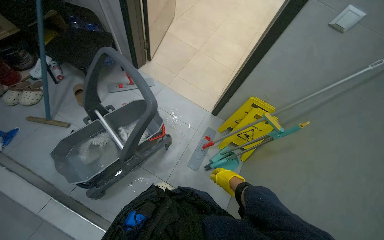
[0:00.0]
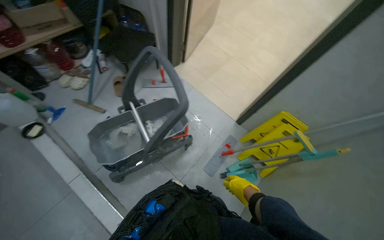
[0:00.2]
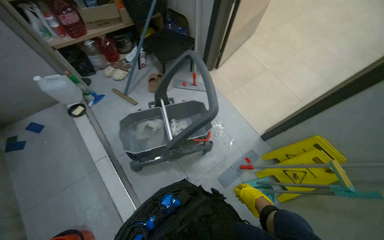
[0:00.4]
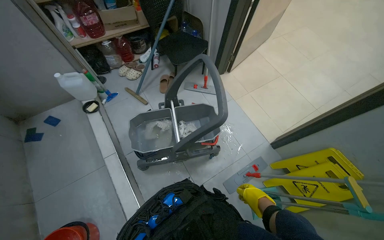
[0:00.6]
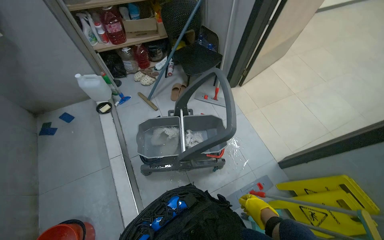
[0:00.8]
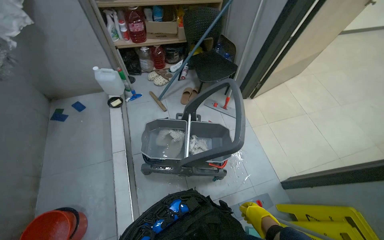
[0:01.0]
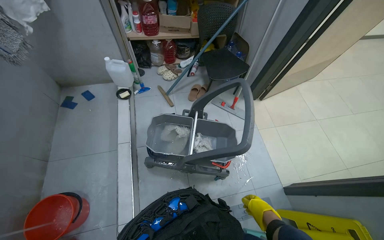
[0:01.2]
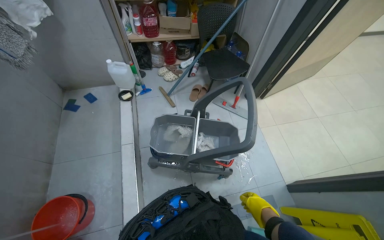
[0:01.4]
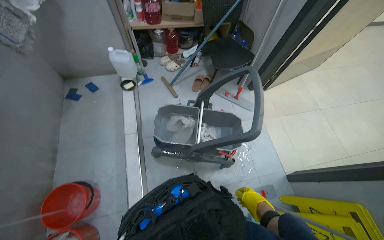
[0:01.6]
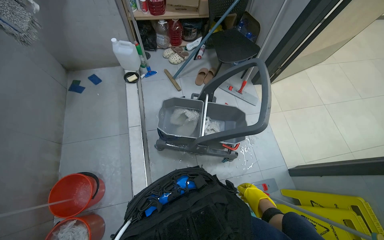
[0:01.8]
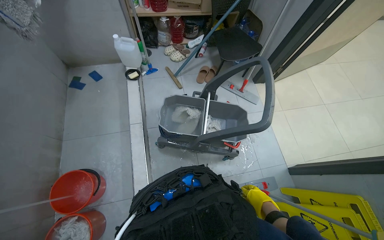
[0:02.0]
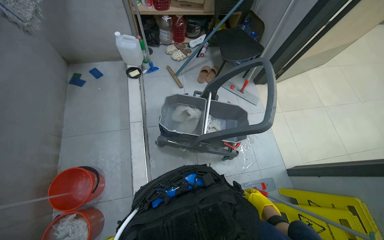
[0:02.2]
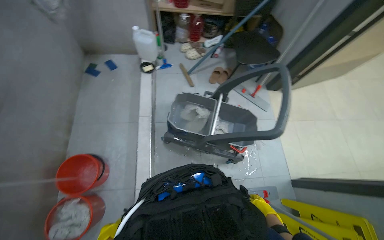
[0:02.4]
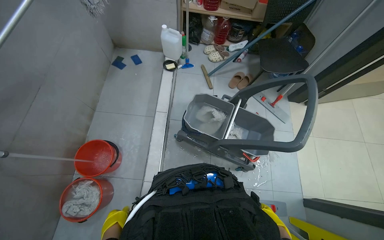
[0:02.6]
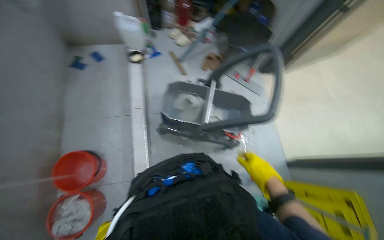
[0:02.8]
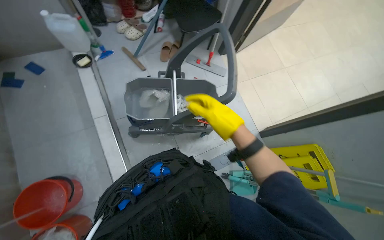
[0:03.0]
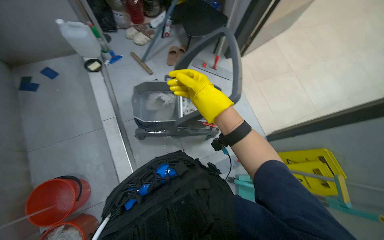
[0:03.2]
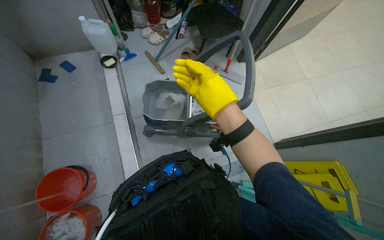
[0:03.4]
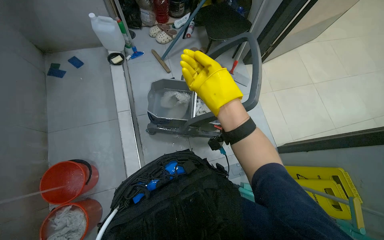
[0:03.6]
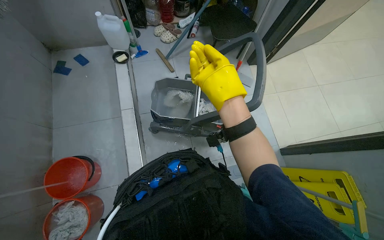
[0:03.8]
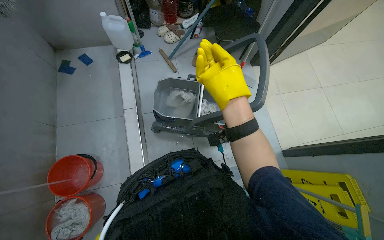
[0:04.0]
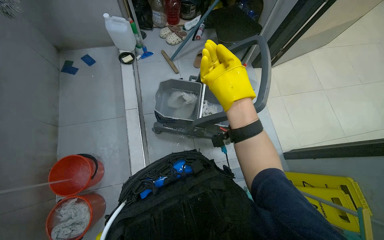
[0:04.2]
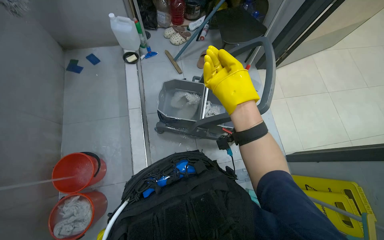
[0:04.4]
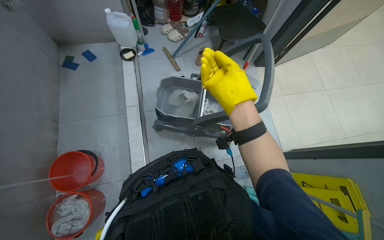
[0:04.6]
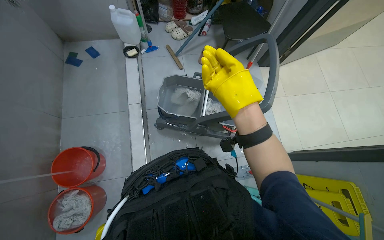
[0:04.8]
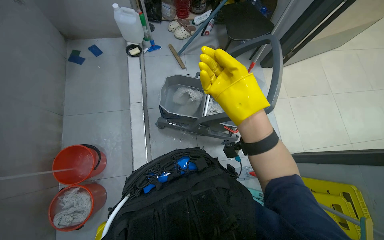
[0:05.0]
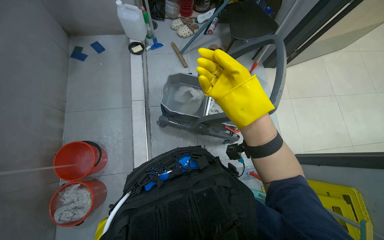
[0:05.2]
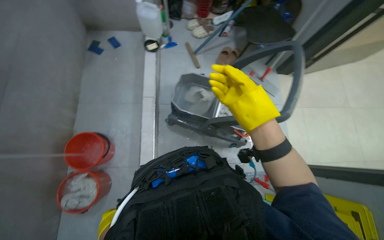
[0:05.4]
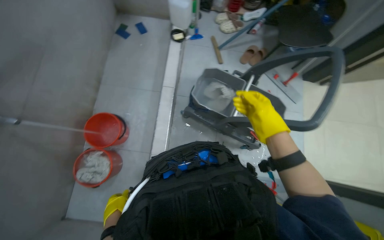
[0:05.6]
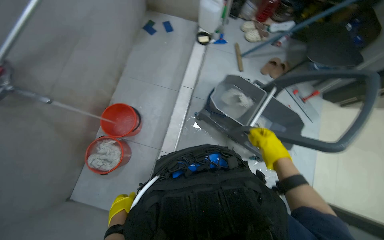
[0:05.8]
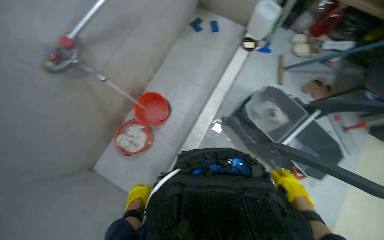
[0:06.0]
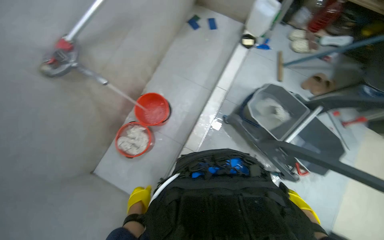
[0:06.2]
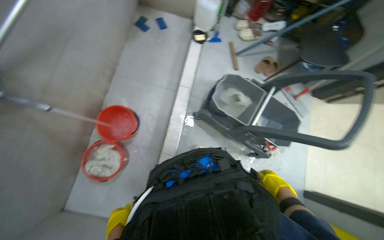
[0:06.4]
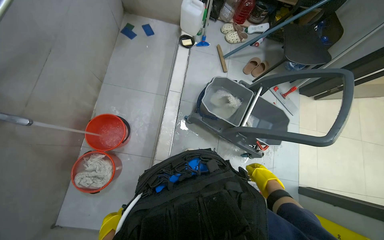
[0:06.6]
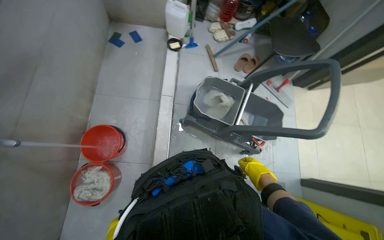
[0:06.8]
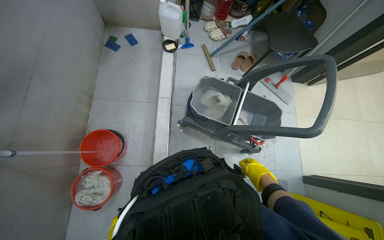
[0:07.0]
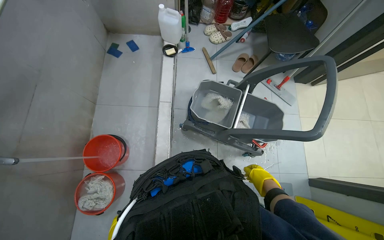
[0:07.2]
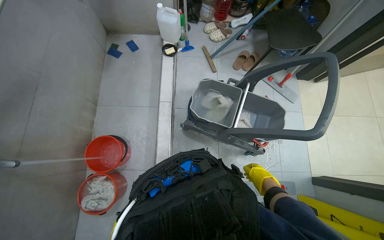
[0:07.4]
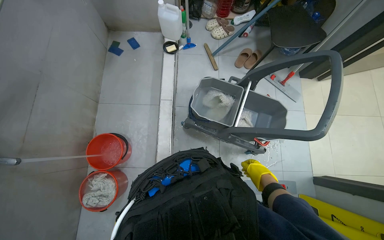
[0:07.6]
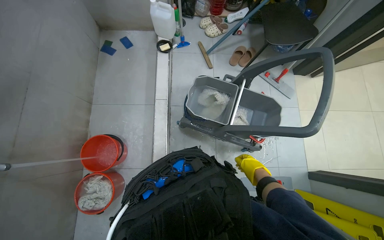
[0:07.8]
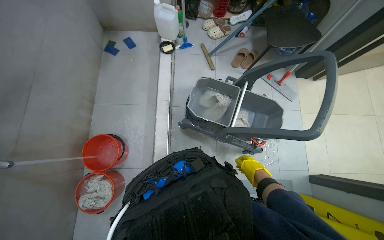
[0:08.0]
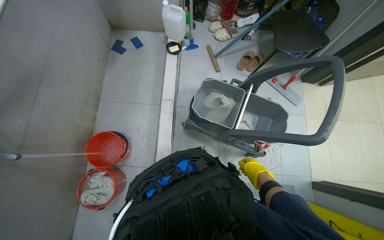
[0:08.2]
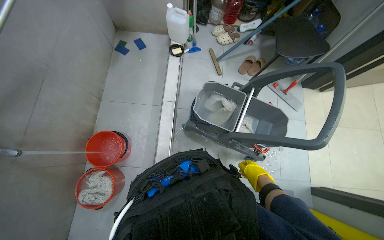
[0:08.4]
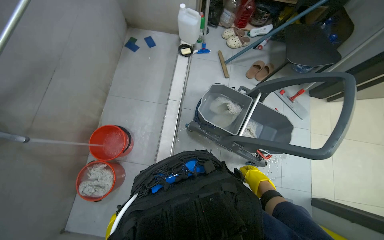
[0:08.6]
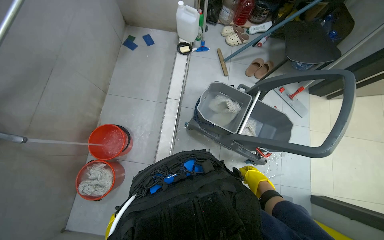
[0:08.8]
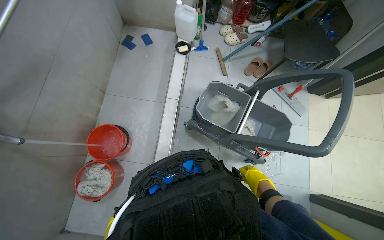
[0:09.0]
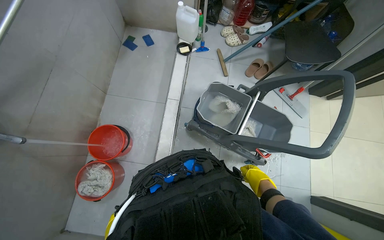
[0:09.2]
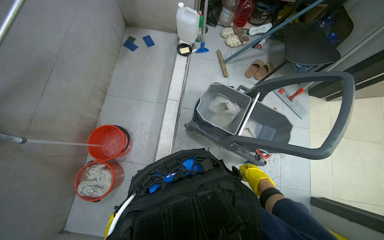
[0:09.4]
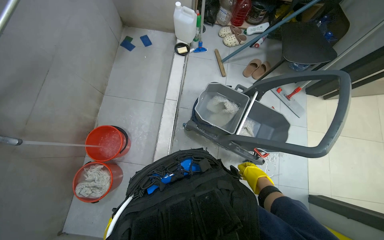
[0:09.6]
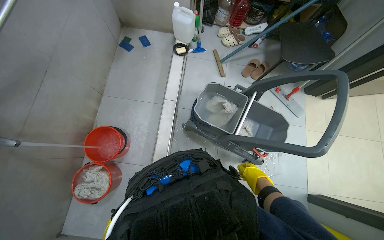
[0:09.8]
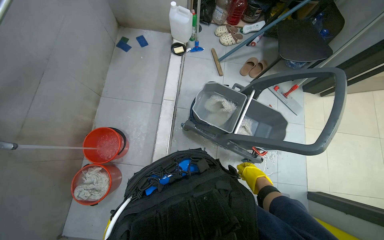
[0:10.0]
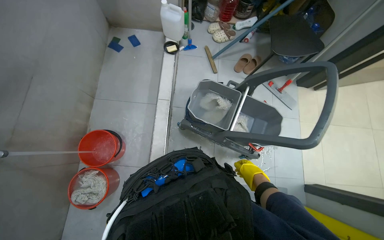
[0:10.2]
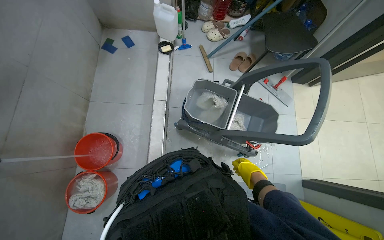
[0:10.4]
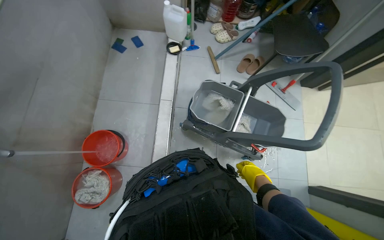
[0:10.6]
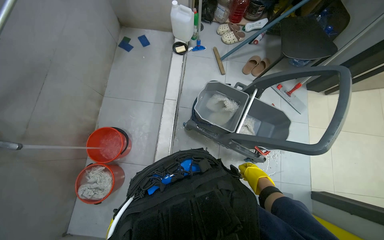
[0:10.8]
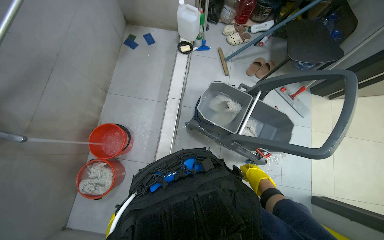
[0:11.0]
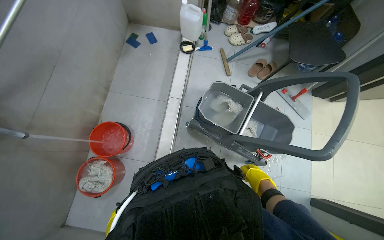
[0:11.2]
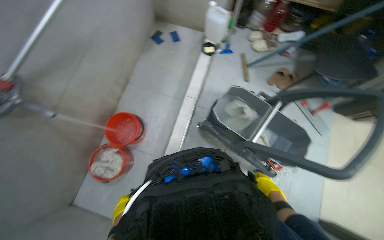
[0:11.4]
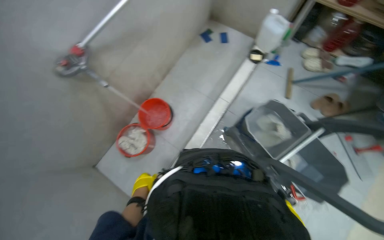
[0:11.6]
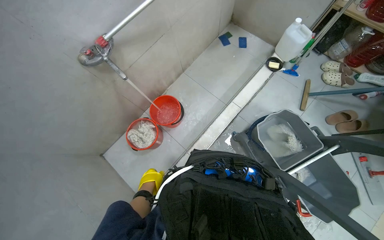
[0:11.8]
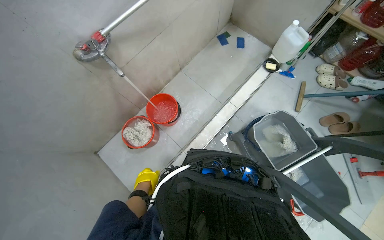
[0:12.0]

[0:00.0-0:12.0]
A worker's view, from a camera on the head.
Job: preparing cleaning supplies.
The whole recording: Filling buckets and rinsing cleaning items. The worker fills multiple buckets with water and rinses various cleaning cloths and mop heads under a faucet.
0.0 to 1.6 s: The head rotates roughly 50 degrees to the left.
1.6 to 3.0 s: The right hand shifts about 20 cm up the picture and nearer to the camera.
3.0 to 4.4 s: The right hand shifts approximately 10 cm up the picture.
4.4 to 6.0 s: The head turns to the left by about 40 degrees.
6.0 to 7.6 s: The scene rotates counterclockwise by roughly 30 degrees.
10.4 to 12.0 s: The wearer looks about 40 degrees further to the left.

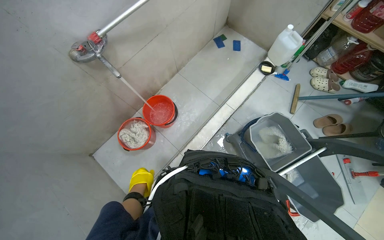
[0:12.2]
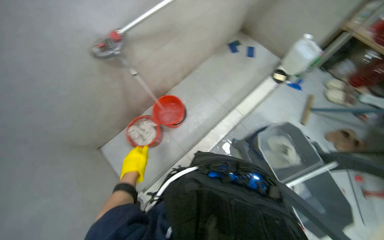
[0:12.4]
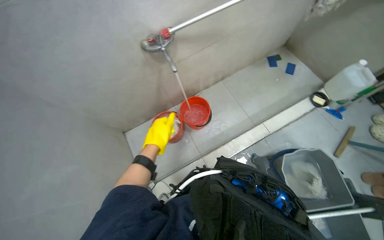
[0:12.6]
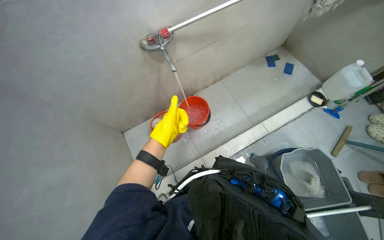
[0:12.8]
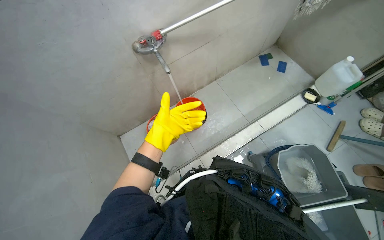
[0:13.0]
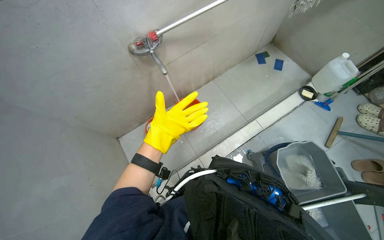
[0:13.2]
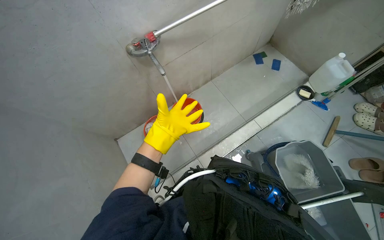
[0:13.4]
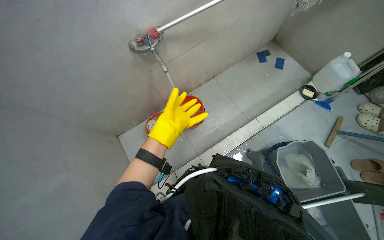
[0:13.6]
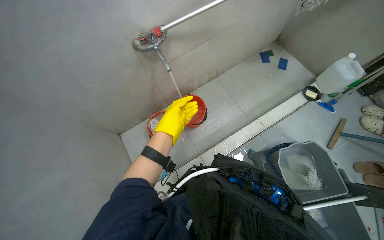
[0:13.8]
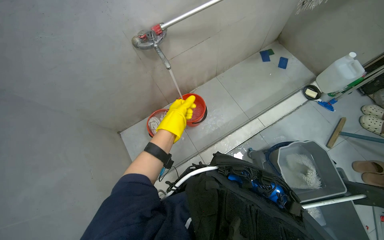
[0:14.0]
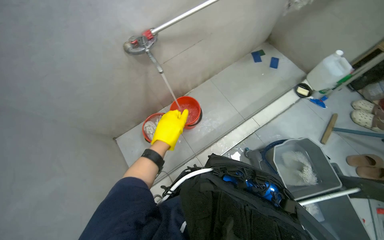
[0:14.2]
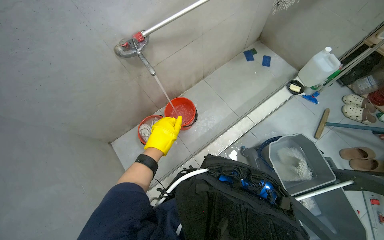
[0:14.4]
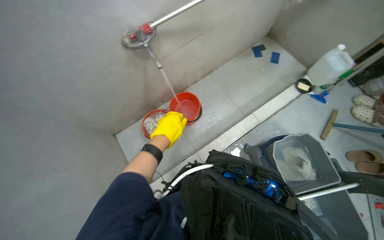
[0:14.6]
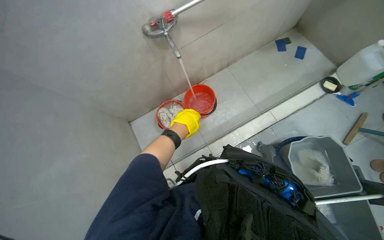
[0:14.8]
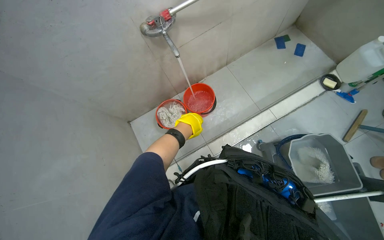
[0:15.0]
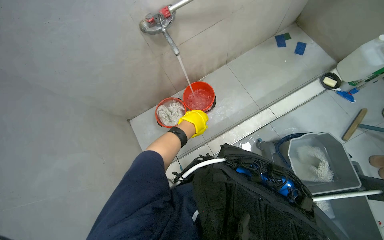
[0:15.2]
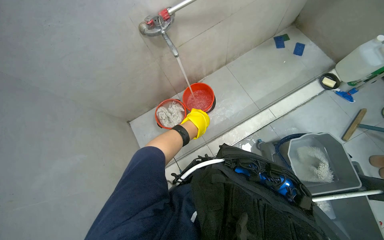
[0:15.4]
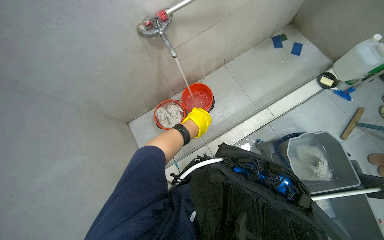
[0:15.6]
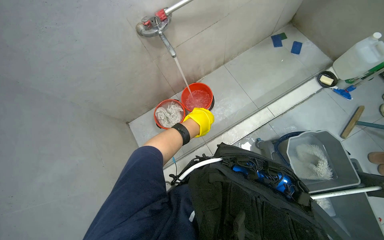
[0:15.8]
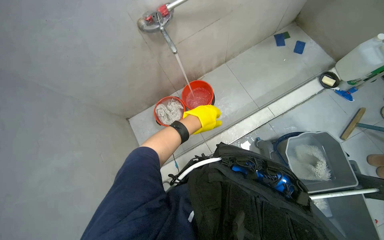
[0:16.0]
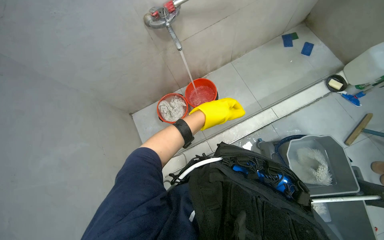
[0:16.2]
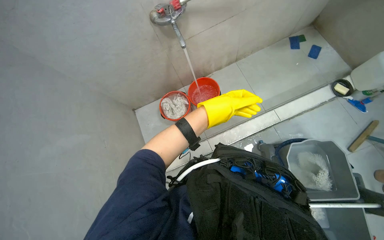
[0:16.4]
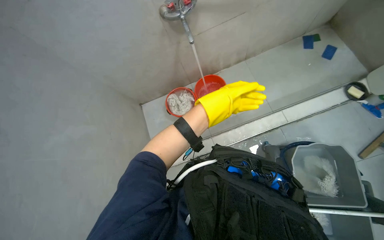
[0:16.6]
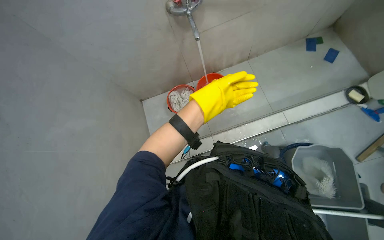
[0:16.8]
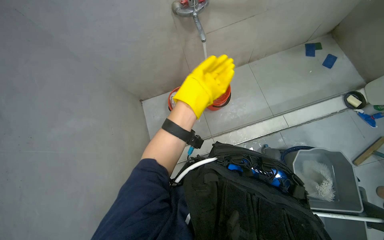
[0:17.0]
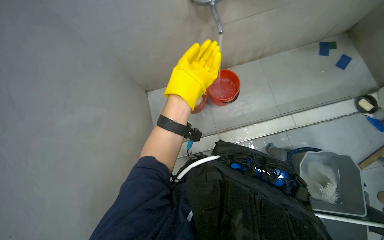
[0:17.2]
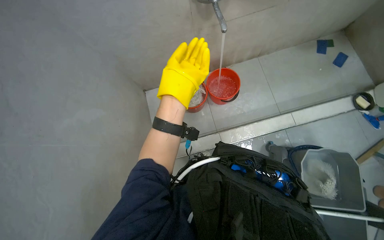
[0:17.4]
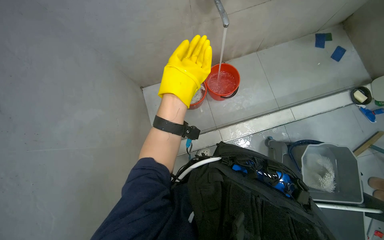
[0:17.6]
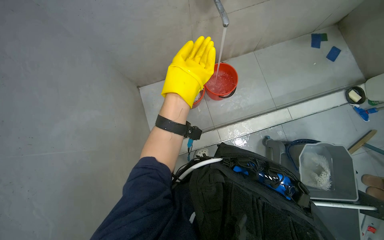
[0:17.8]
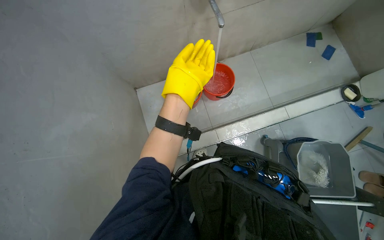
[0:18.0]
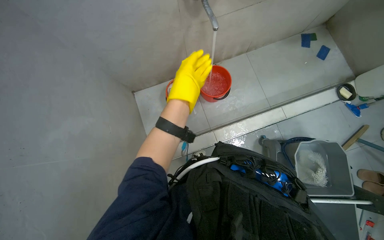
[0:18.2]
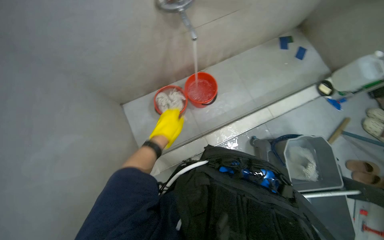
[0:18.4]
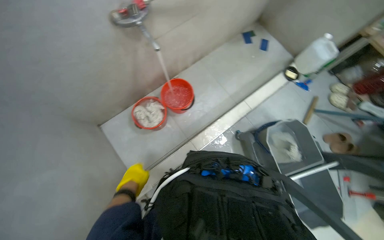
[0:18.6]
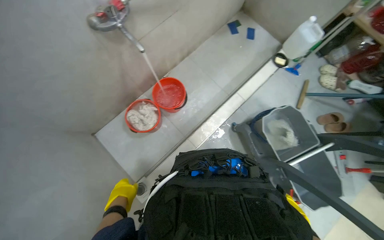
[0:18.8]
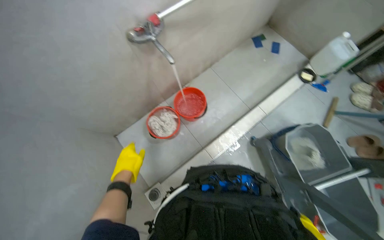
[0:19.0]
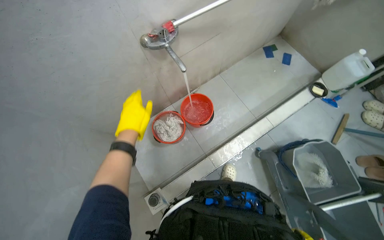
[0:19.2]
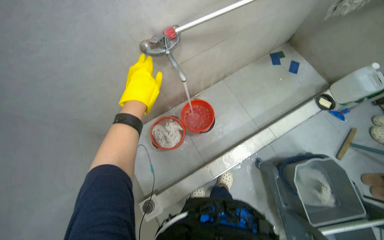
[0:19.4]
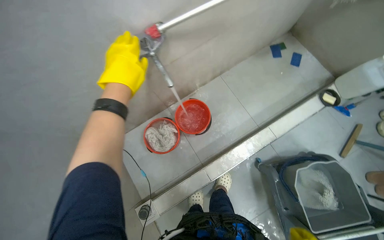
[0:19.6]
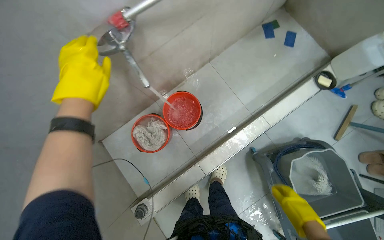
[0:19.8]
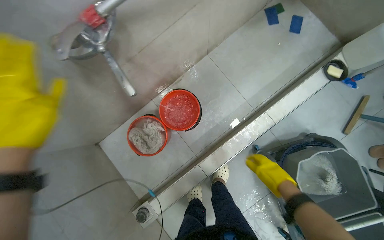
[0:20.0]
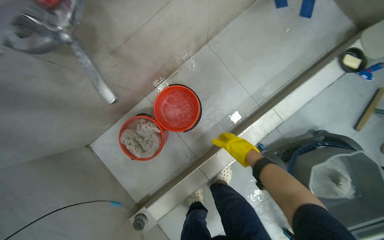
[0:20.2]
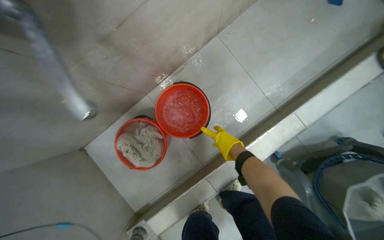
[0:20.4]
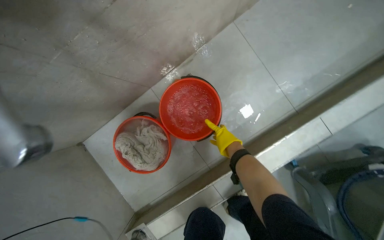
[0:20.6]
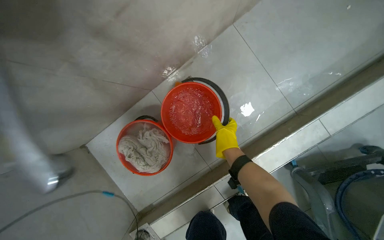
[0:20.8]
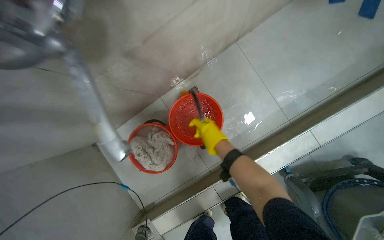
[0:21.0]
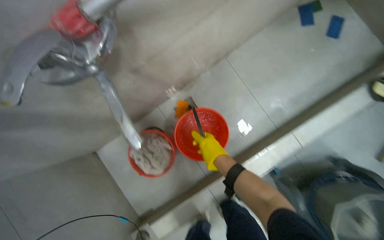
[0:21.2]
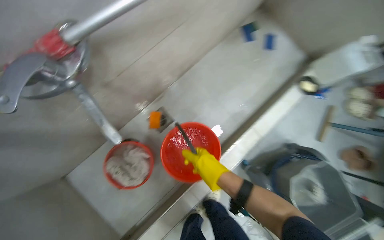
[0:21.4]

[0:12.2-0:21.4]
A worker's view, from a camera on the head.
Job: preparing cleaning supplies.
The whole recording: Filling buckets and rinsing cleaning items. The worker fills multiple buckets with water and rinses various cleaning cloths and mop heads under a faucet.
12.2 to 13.8 s: The left hand heads up the picture, covering roughly 15 cm.
16.8 to 18.4 s: The left hand travels to the left by some 10 cm.
18.4 to 19.8 s: The left hand goes down the picture and returns, approximately 15 cm each way.
19.8 to 21.4 s: The right hand heads up the picture and to the left, covering some 40 cm.
